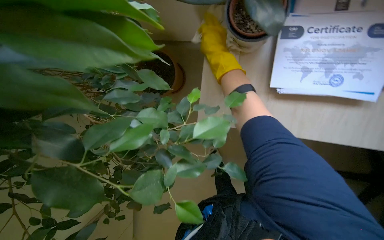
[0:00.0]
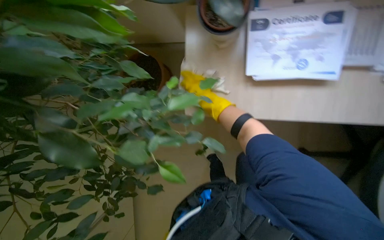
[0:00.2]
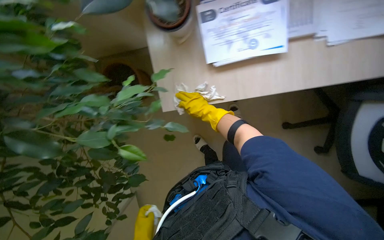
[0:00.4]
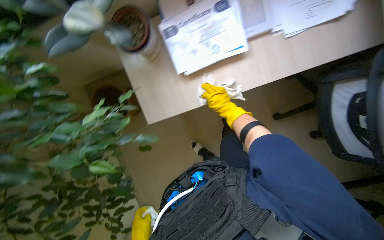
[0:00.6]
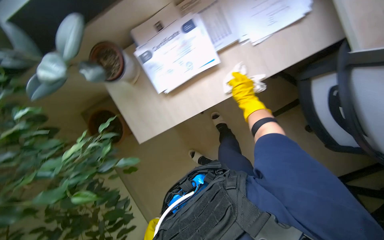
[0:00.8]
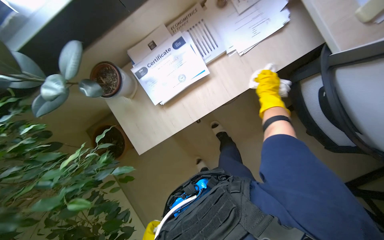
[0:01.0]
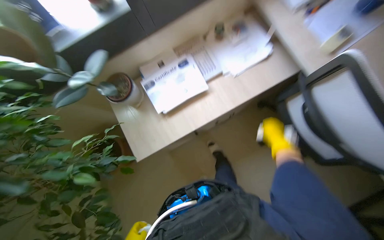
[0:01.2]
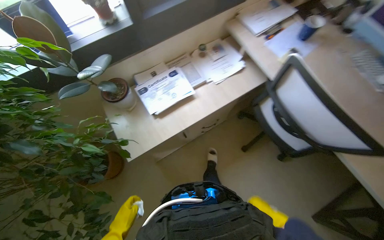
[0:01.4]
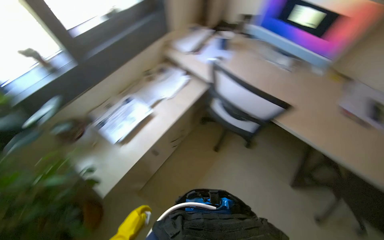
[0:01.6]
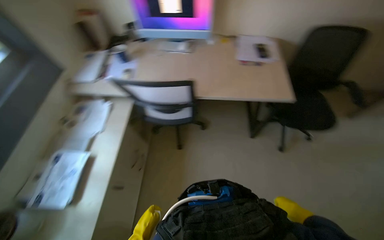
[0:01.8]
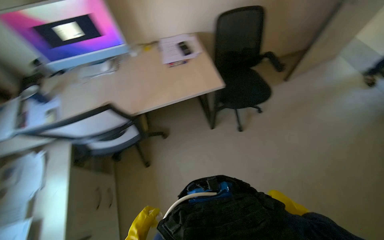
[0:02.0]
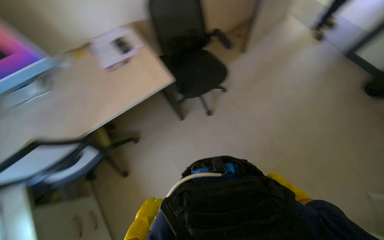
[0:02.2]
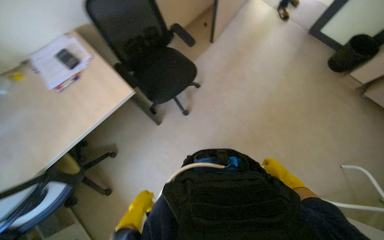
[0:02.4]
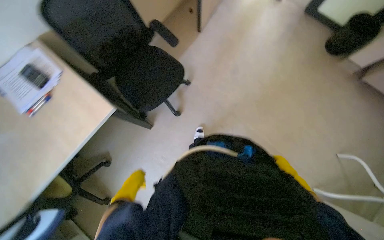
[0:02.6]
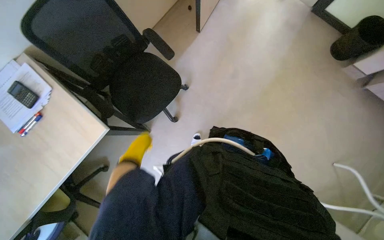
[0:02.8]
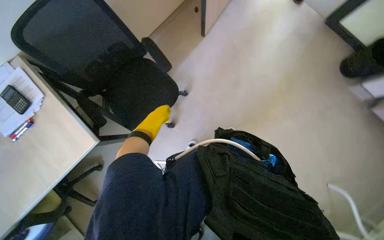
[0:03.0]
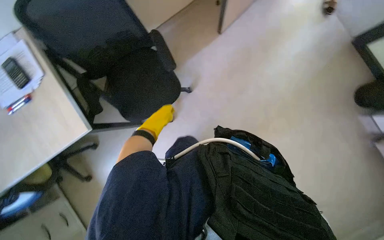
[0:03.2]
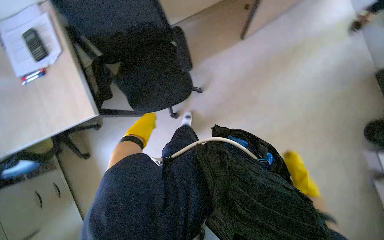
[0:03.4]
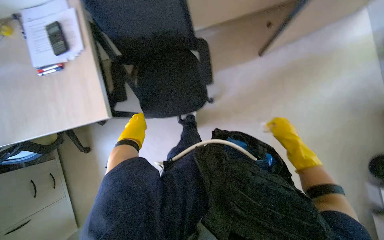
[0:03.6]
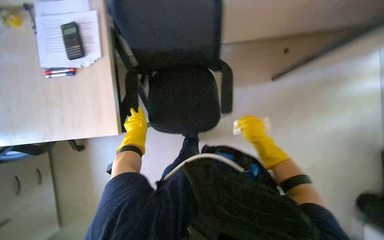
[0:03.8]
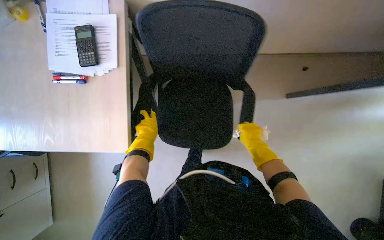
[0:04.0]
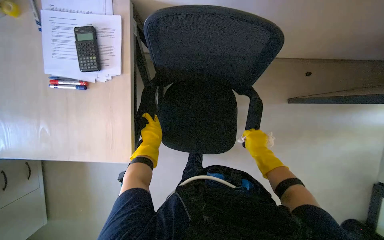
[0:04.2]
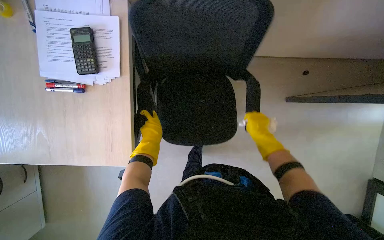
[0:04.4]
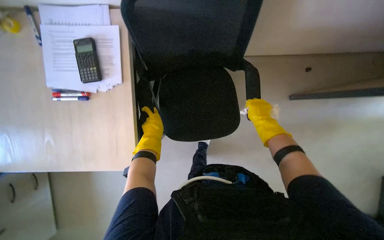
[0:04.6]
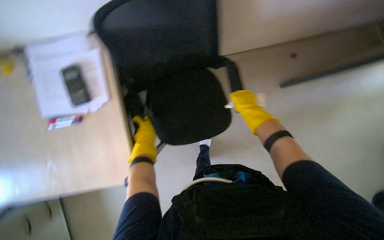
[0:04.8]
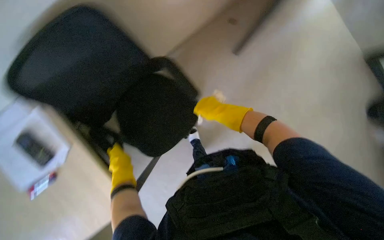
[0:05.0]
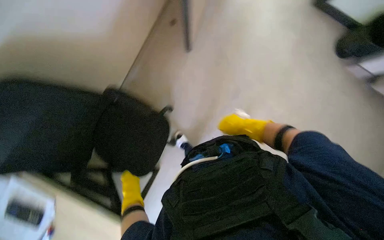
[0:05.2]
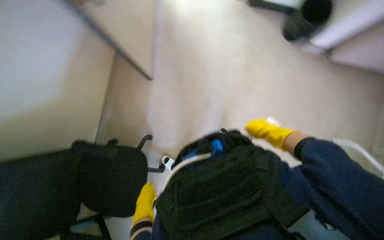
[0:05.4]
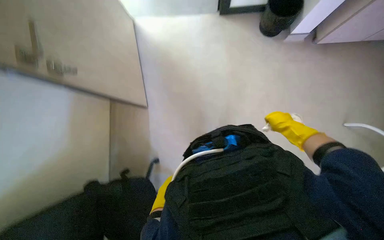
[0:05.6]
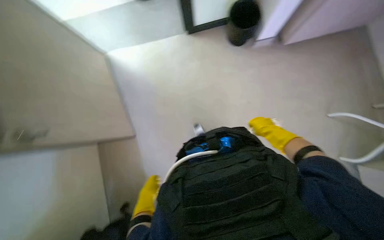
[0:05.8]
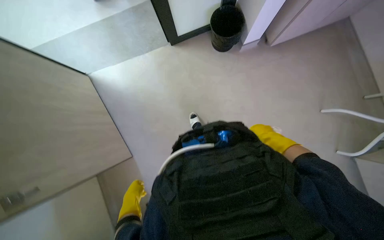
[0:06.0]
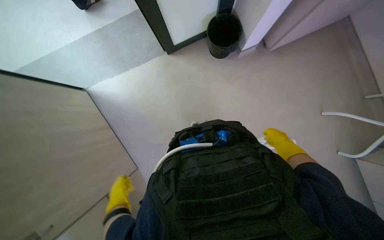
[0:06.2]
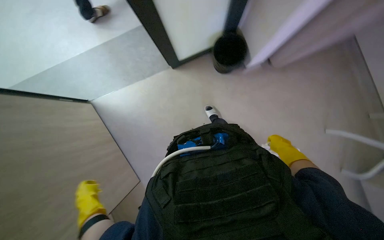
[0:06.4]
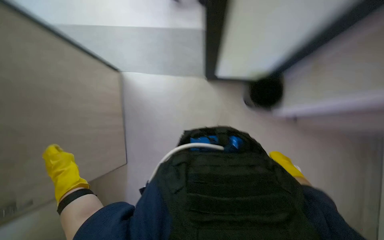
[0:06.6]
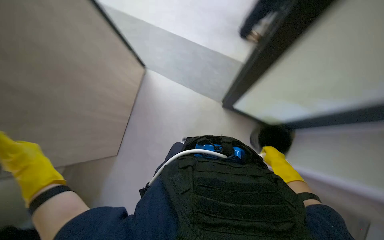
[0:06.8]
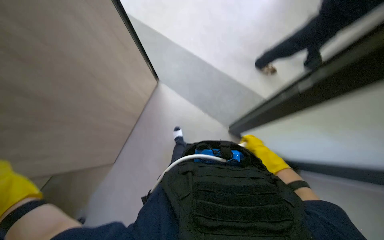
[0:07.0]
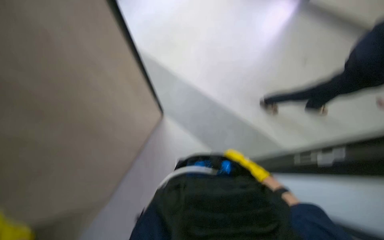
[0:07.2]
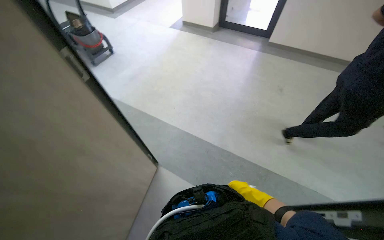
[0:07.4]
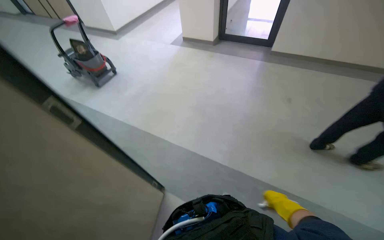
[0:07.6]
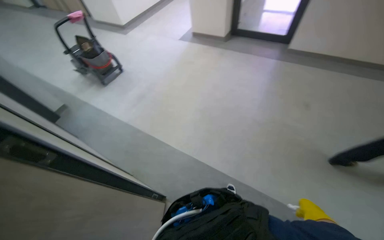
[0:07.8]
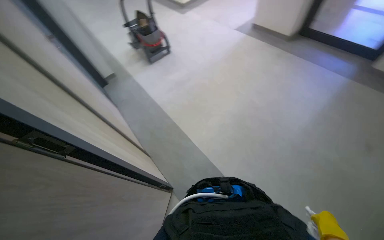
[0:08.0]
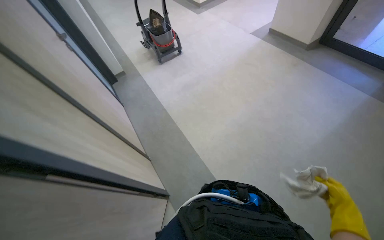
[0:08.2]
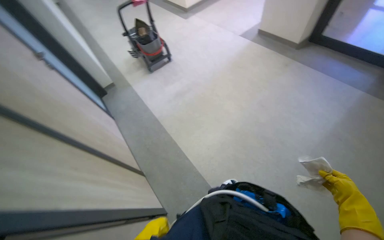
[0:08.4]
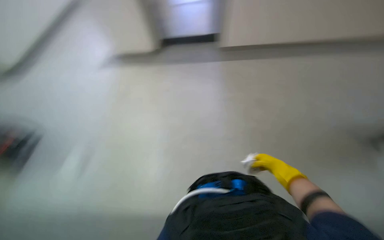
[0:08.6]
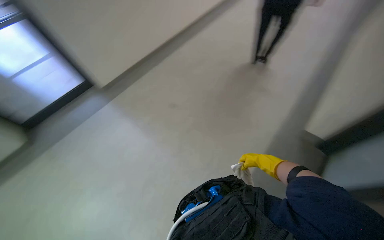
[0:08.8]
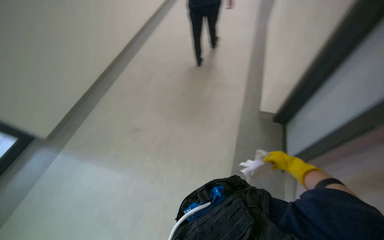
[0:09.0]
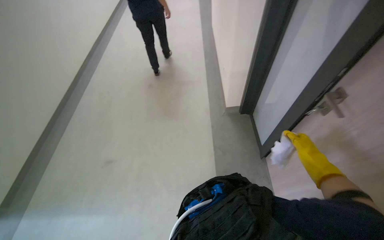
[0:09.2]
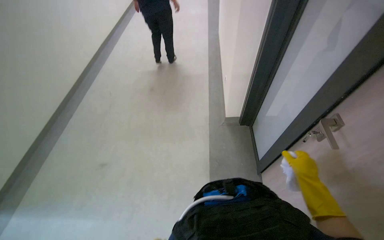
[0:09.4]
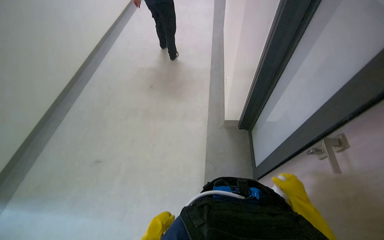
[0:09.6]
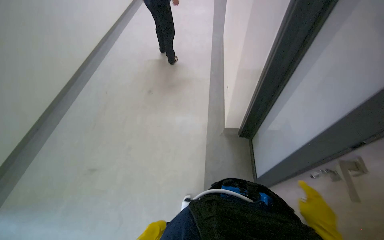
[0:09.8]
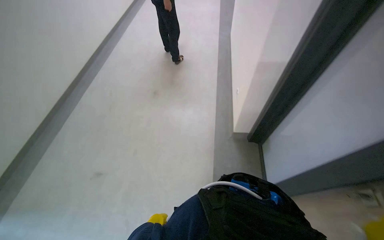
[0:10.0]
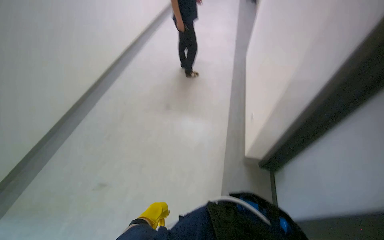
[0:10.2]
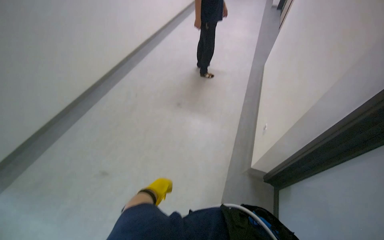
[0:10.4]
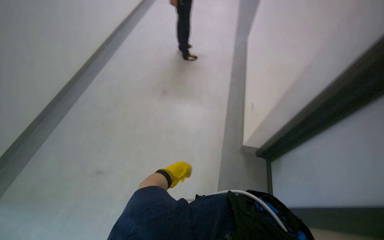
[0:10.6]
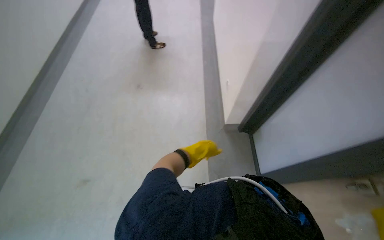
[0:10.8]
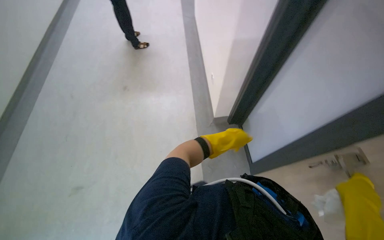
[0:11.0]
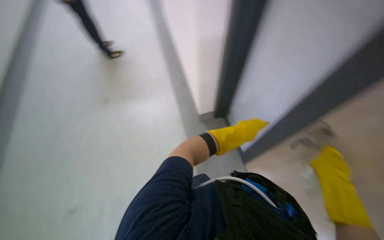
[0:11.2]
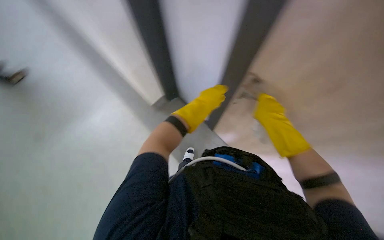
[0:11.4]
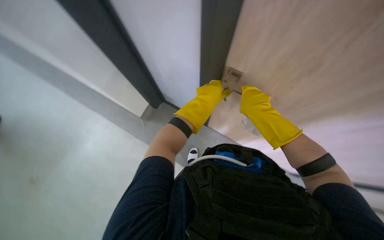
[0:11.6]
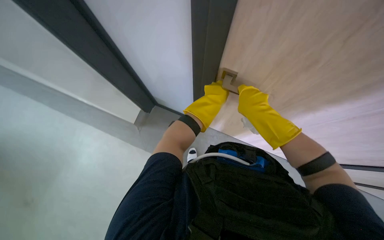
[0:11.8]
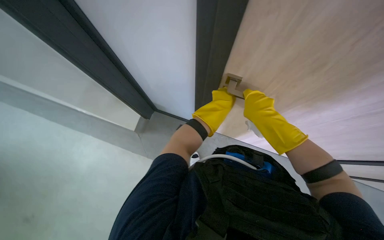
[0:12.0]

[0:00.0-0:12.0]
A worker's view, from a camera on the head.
Job: wiping surfaces.
The whole recording: Wiping office desk surface. The worker wipes the surface of an office desk with a white cloth.
0:00.0 to 0:01.6: The camera is carried some 60 cm. The head rotates approximately 50 degrees to the right. The wearer looks roughly 40 degrees further upward.
0:01.6 to 0:03.0: The wearer moves roughly 1.5 m. The wearer's head swings roughly 90 degrees to the right. The wearer looks some 20 degrees further downward.
0:03.0 to 0:04.4: The wearer moves about 60 cm. The scene turns approximately 45 degrees clockwise in the picture.
0:04.4 to 0:06.0: The scene turns about 50 degrees counterclockwise in the picture.
0:07.6 to 0:09.0: The wearer moves some 70 cm.
0:09.0 to 0:10.4: The head travels about 50 cm.
0:10.4 to 0:12.0: The head rotates about 55 degrees to the right.

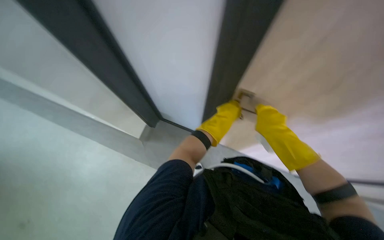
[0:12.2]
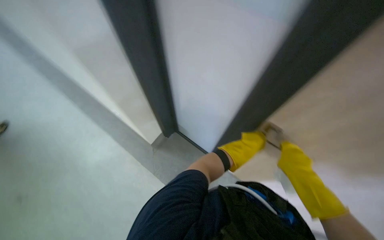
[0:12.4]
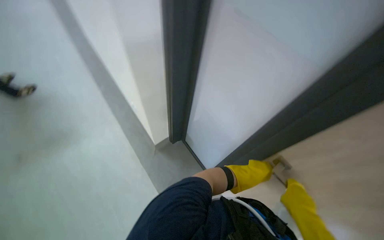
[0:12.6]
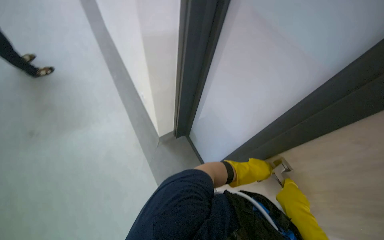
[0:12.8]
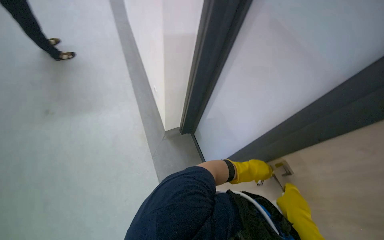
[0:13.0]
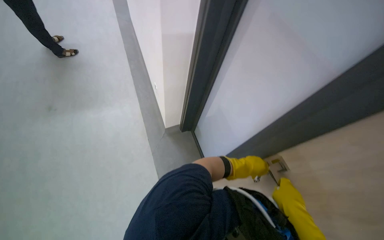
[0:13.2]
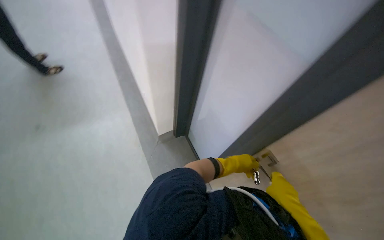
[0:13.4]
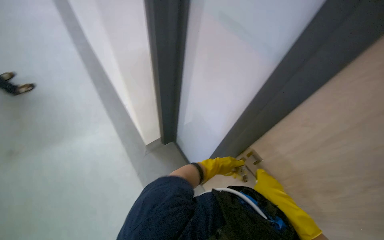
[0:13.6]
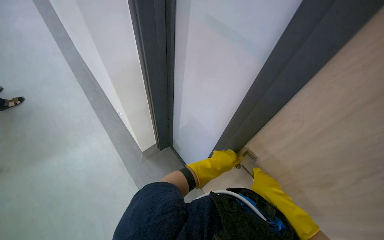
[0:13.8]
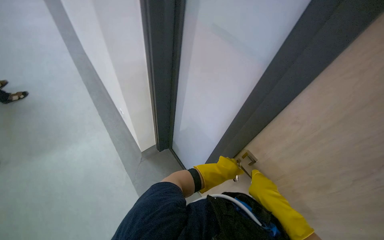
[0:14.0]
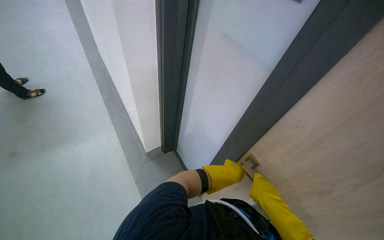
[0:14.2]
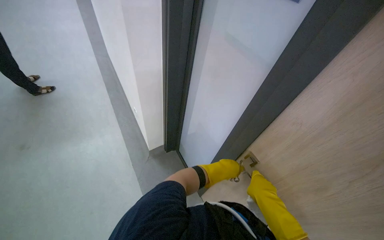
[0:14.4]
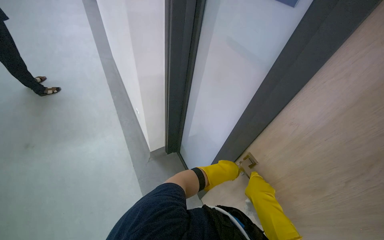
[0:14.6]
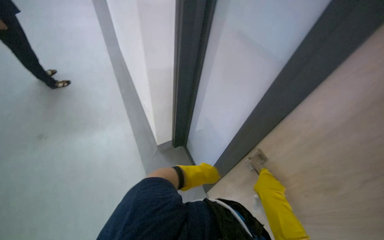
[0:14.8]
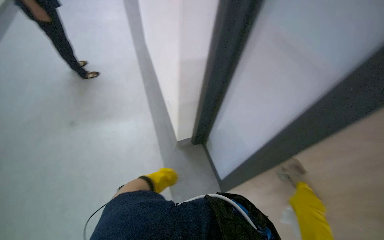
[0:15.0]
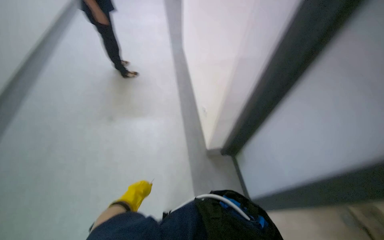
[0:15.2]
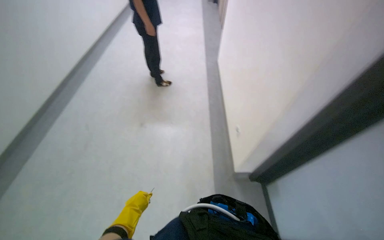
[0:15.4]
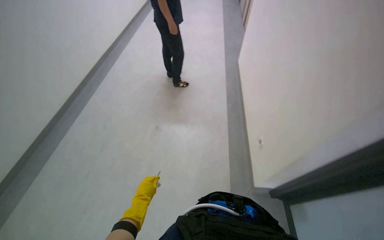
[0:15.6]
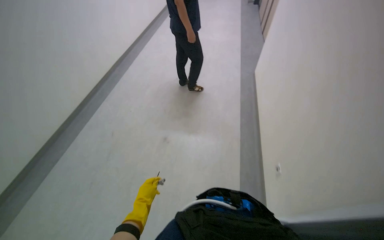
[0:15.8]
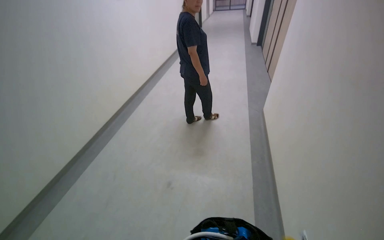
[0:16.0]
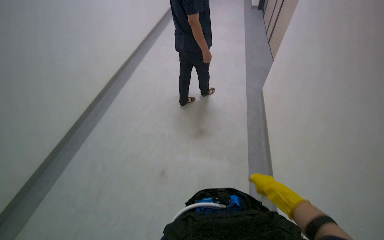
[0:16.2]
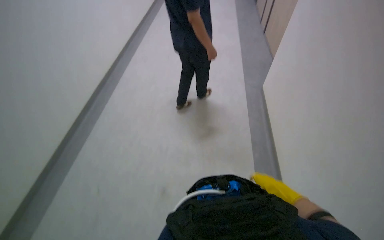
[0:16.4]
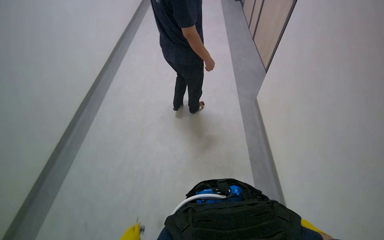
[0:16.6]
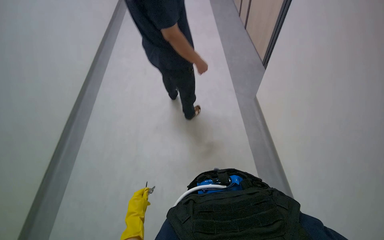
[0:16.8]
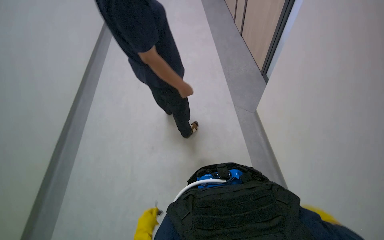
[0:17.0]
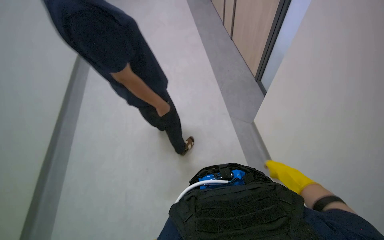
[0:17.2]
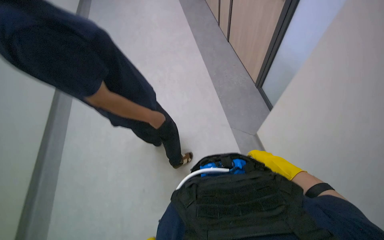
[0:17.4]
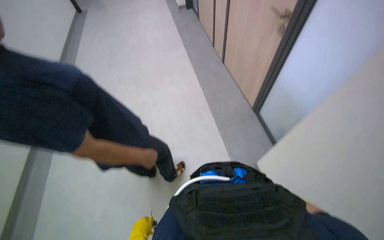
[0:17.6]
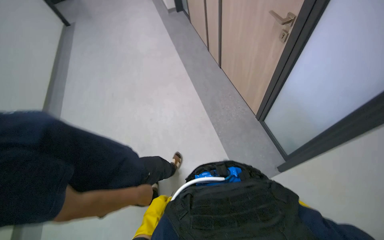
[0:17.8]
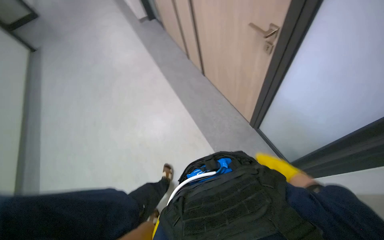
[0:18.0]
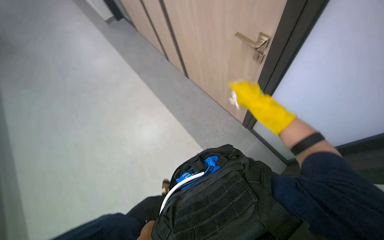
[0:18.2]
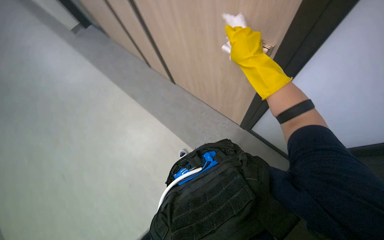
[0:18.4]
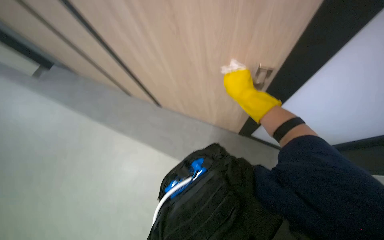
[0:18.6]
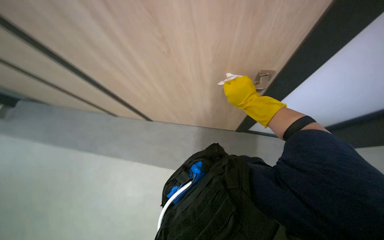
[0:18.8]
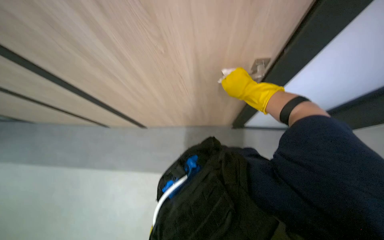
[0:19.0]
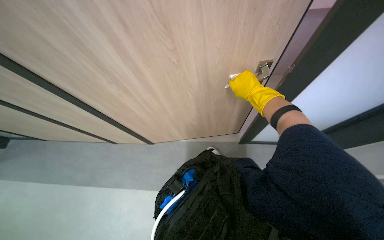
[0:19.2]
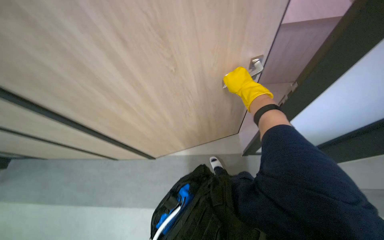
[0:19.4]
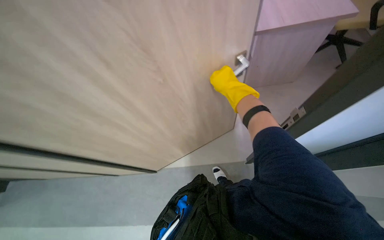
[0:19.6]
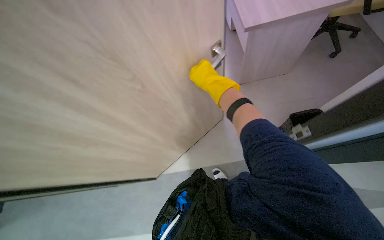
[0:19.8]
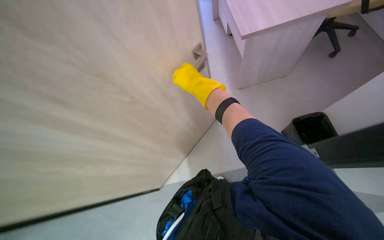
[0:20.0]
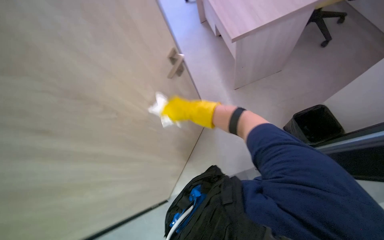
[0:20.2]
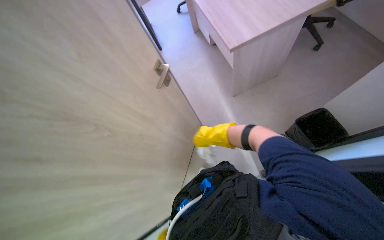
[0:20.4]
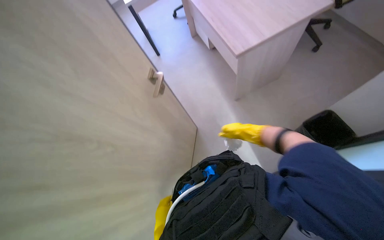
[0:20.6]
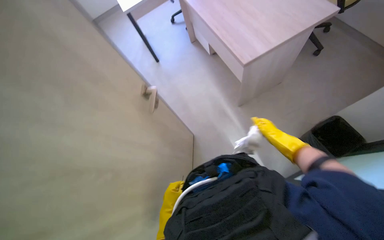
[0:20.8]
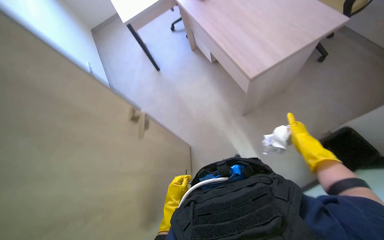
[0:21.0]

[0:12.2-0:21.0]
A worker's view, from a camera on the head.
Job: wiping surfaces.
The whole recording: Wiping office desk surface. The worker wipes the surface of an office desk with a white cloth.
0:12.2 to 0:13.6: The view tips upward by about 15 degrees. The scene rotates clockwise by some 30 degrees.
0:13.6 to 0:15.2: The head rotates roughly 25 degrees to the left. The left hand heads to the left, covering some 50 cm.
0:15.2 to 0:16.6: The camera travels roughly 50 cm. The view swings some 15 degrees to the left. The view tips upward by roughly 15 degrees.
0:16.6 to 0:18.0: The camera is carried some 50 cm.
0:18.0 to 0:19.6: The view tilts some 20 degrees upward. The right hand moves up the picture, roughly 25 cm.
0:19.6 to 0:21.0: The right hand travels to the right and down the picture by roughly 35 cm.
